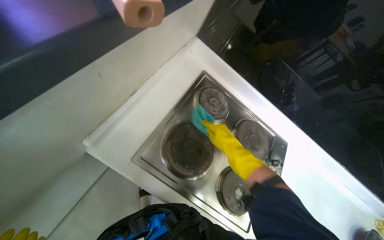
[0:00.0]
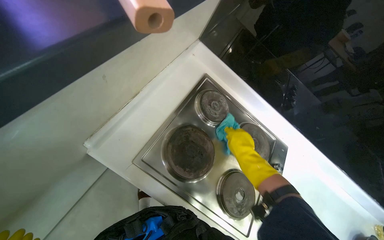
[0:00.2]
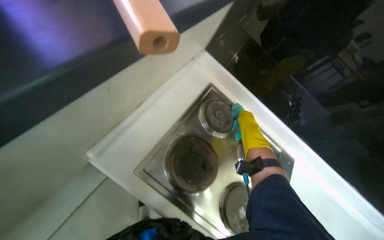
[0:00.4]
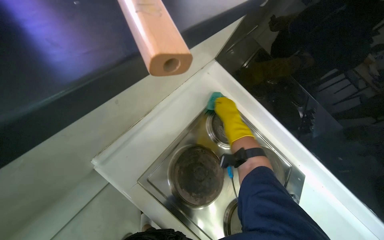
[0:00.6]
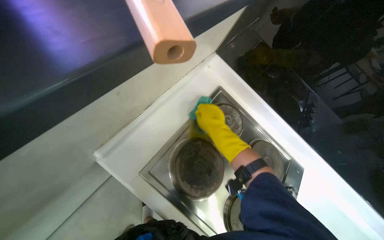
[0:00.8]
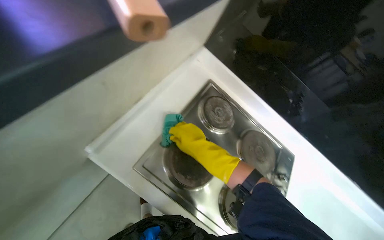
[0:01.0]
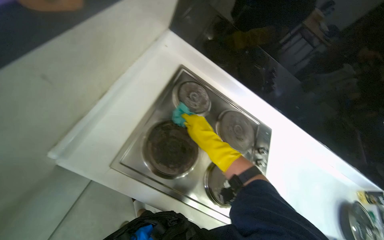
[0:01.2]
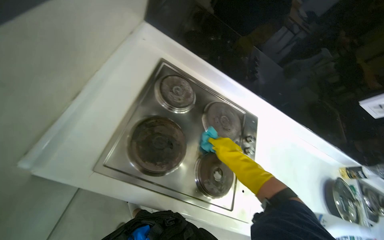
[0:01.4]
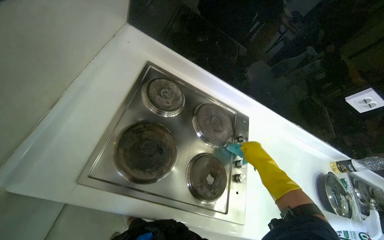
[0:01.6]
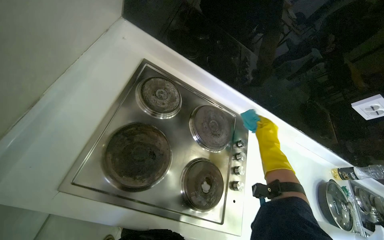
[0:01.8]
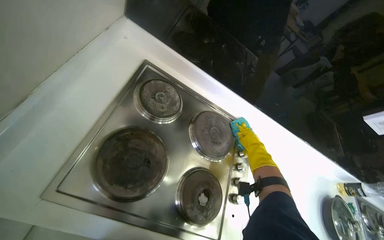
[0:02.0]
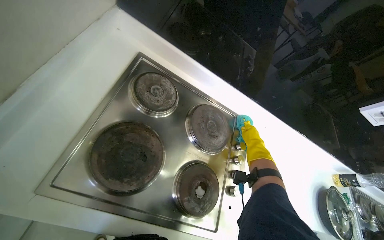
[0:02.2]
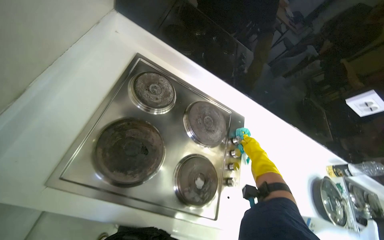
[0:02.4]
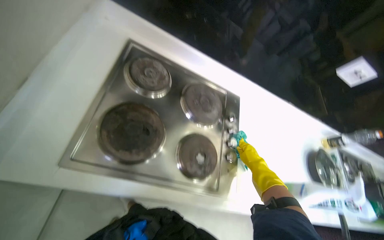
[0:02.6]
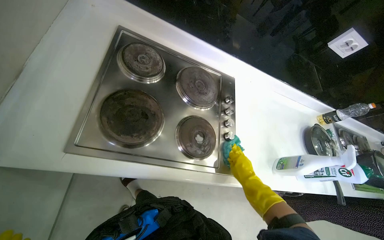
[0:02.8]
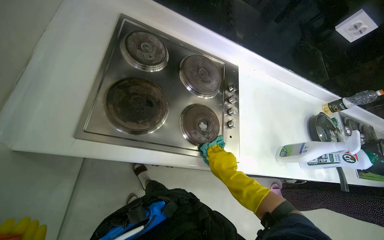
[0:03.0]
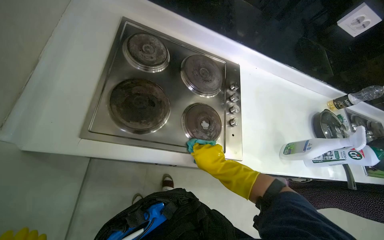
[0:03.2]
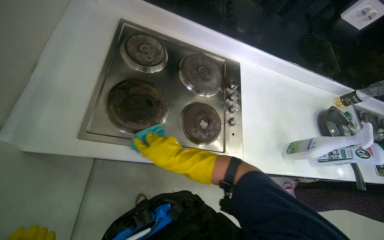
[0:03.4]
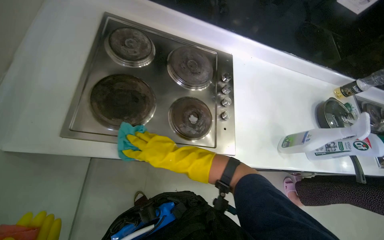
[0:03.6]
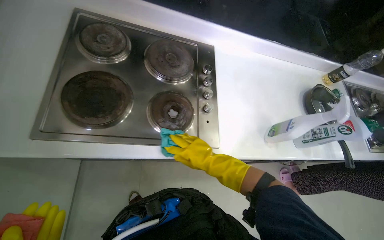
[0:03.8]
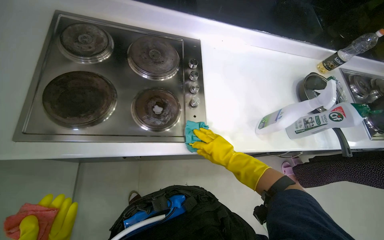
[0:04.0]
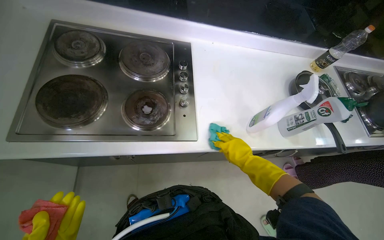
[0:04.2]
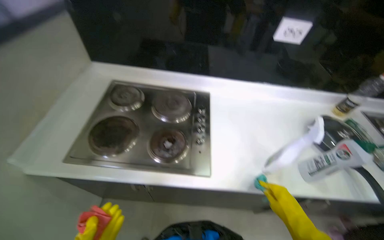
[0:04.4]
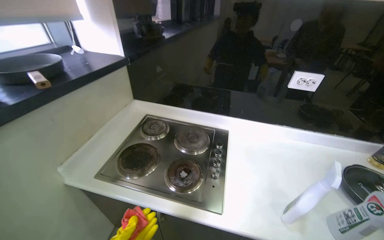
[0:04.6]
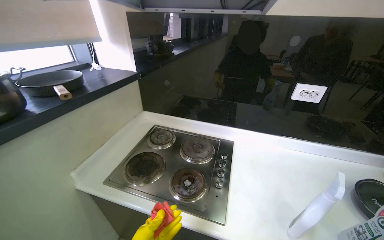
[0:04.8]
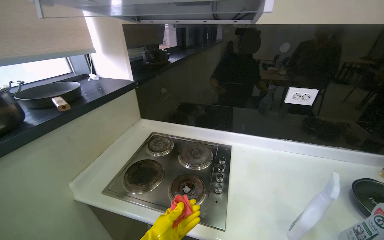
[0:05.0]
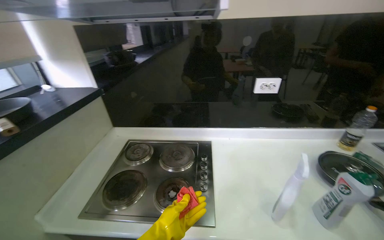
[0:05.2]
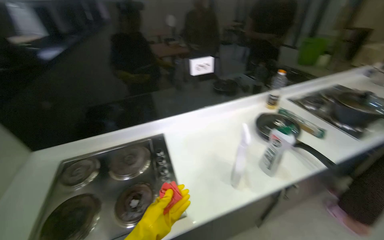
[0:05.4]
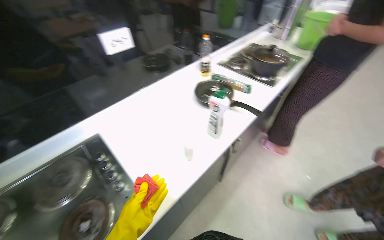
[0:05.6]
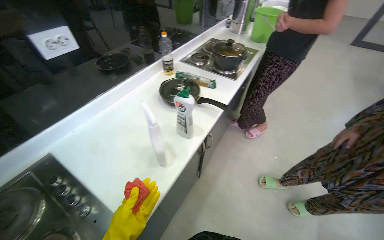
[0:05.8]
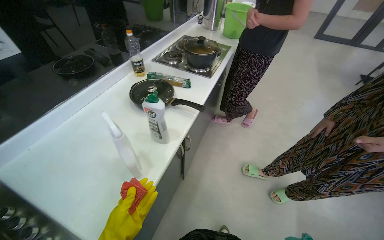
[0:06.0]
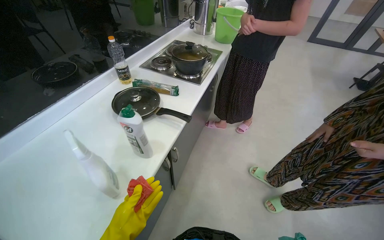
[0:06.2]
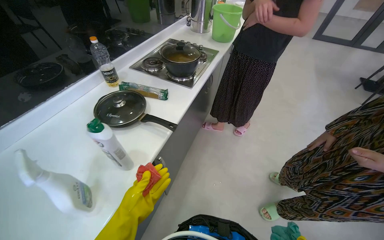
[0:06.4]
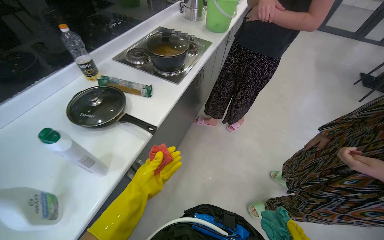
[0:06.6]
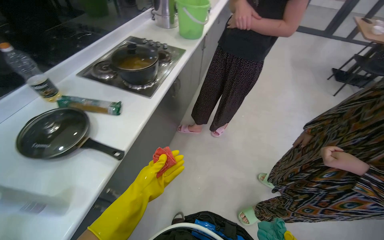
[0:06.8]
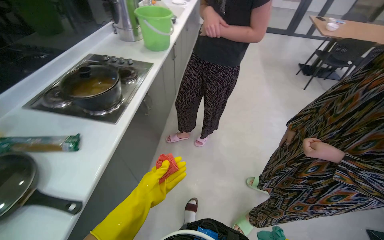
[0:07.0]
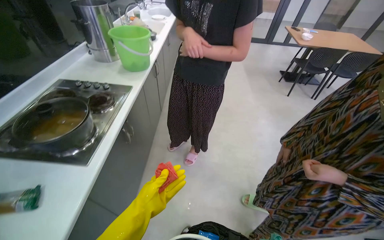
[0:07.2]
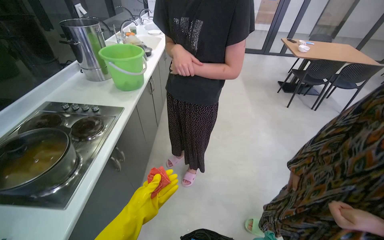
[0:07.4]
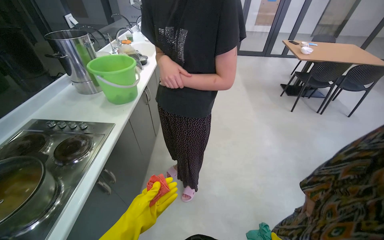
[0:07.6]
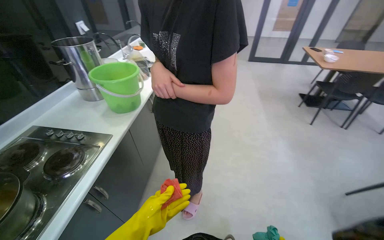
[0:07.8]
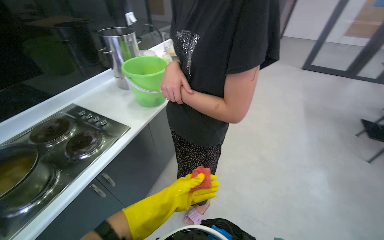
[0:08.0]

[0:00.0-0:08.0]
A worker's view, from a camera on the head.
Job: cleaning kitchen.
The whole recording: Wiping kitchen stovetop. The worker wipes the kitchen stovetop with a blue cloth and a red sponge.
0:00.0 to 0:01.6: The right hand goes about 25 cm down the picture and to the right.
0:01.6 to 0:03.2: The right hand moves to the left and nearer to the camera, approximately 15 cm.
0:03.2 to 0:04.8: The wearer moves about 40 cm. The camera sweeps to the left, by some 30 degrees. The wearer looks some 35 degrees further upward.
0:04.8 to 0:06.4: The head turns to the right by about 85 degrees. The wearer looks roughly 15 degrees further downward.
0:06.4 to 0:08.0: The camera travels some 80 cm.

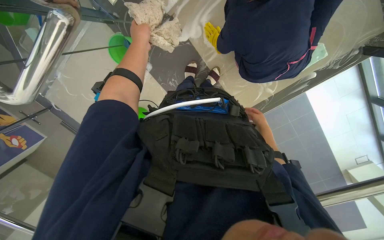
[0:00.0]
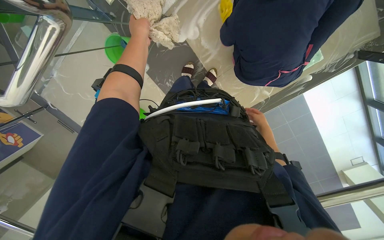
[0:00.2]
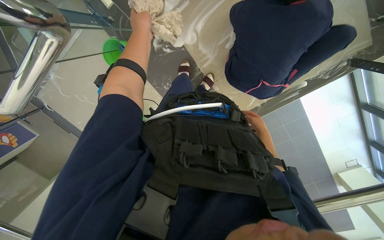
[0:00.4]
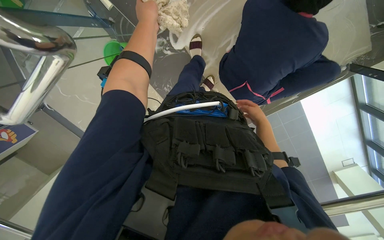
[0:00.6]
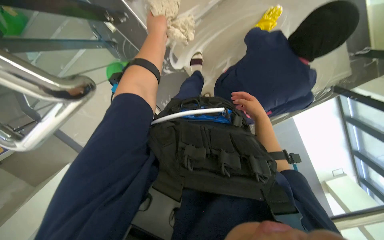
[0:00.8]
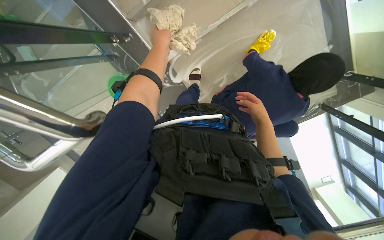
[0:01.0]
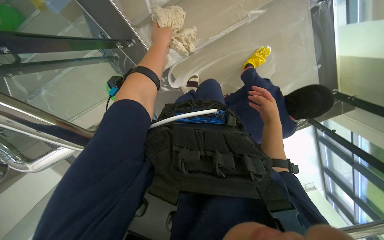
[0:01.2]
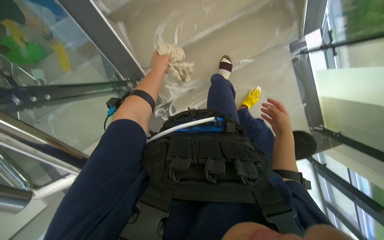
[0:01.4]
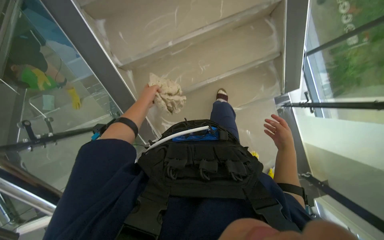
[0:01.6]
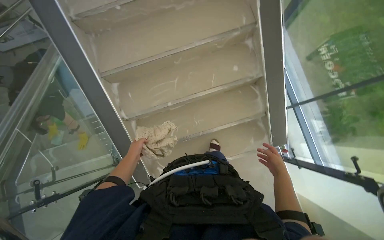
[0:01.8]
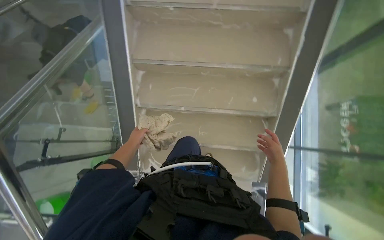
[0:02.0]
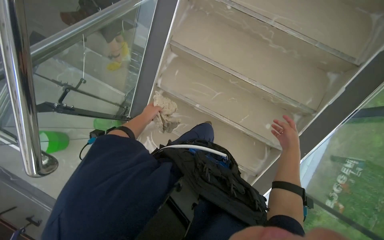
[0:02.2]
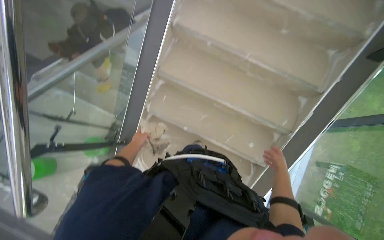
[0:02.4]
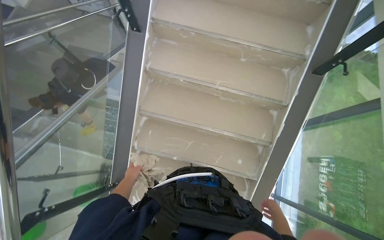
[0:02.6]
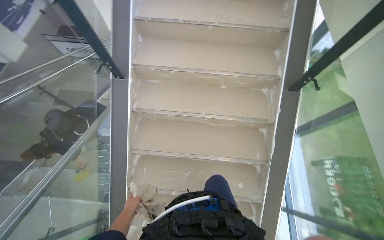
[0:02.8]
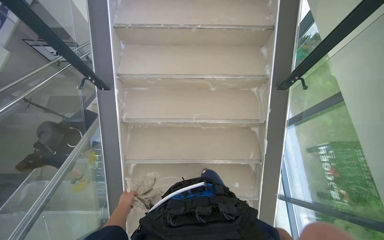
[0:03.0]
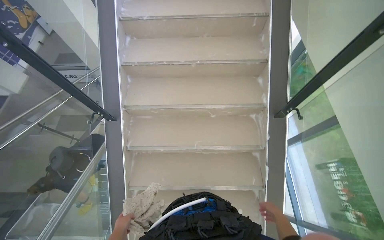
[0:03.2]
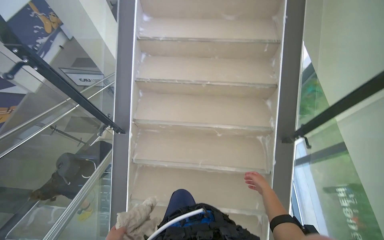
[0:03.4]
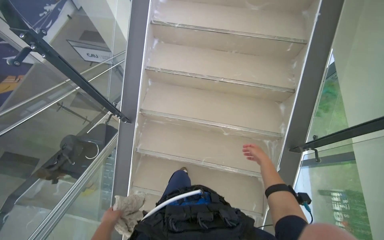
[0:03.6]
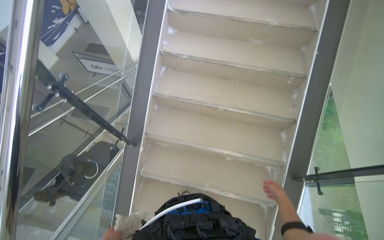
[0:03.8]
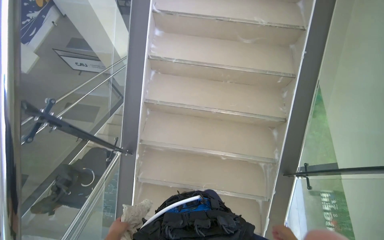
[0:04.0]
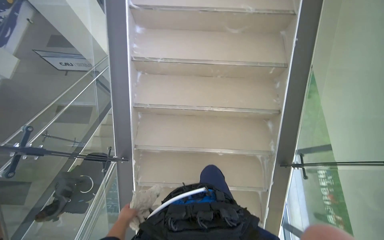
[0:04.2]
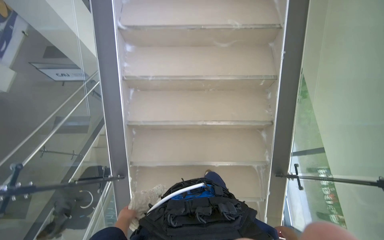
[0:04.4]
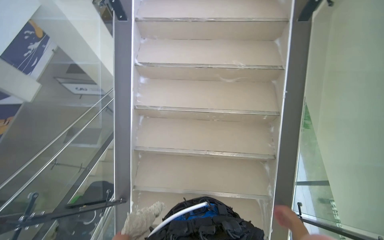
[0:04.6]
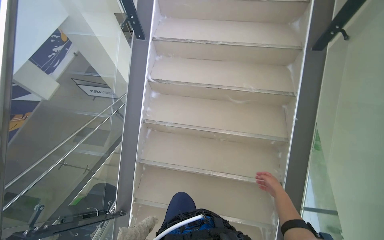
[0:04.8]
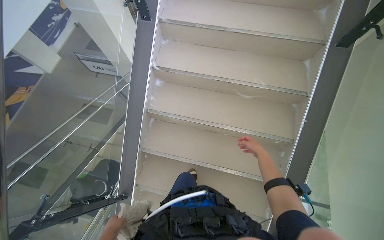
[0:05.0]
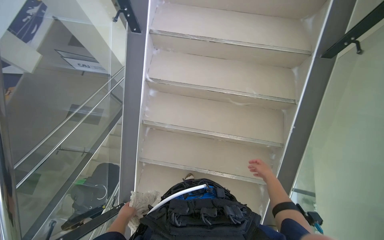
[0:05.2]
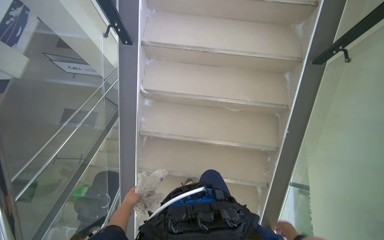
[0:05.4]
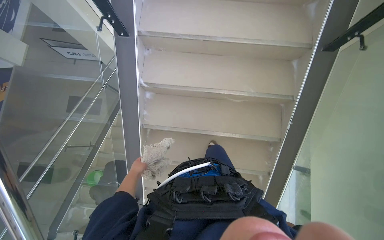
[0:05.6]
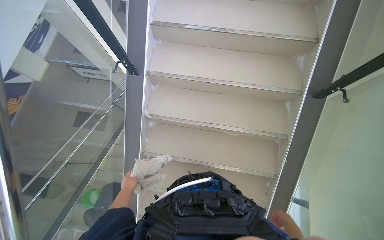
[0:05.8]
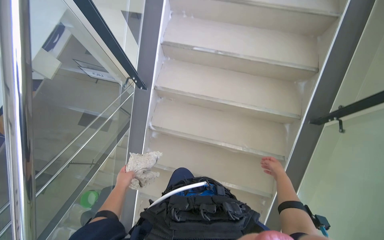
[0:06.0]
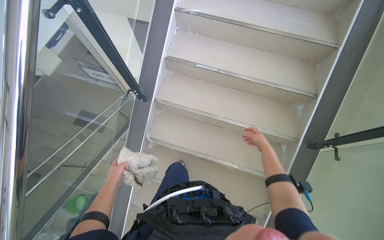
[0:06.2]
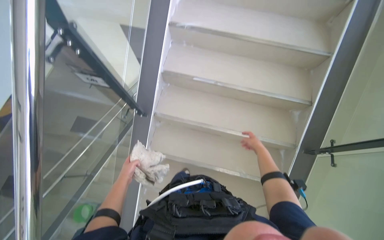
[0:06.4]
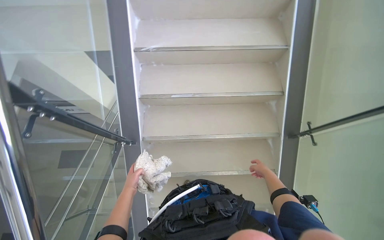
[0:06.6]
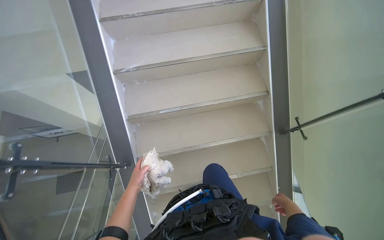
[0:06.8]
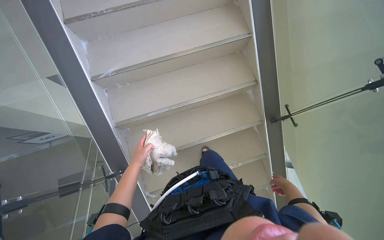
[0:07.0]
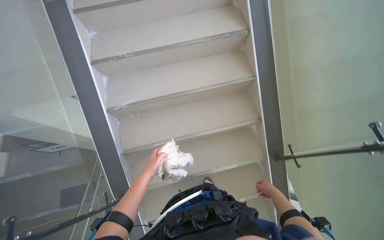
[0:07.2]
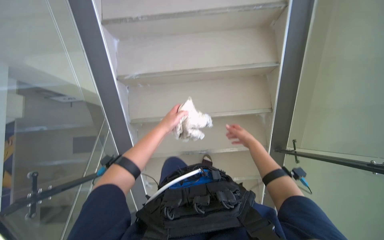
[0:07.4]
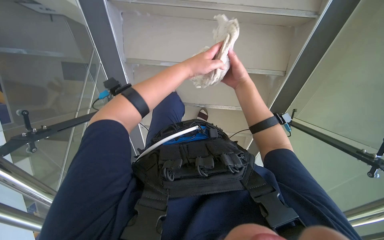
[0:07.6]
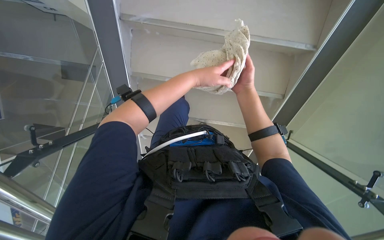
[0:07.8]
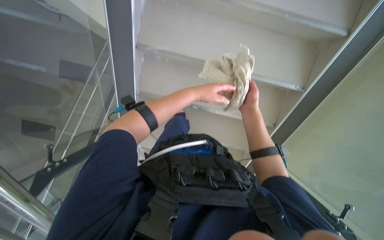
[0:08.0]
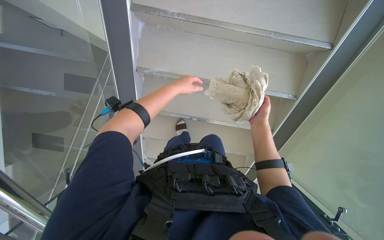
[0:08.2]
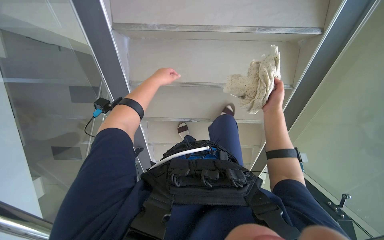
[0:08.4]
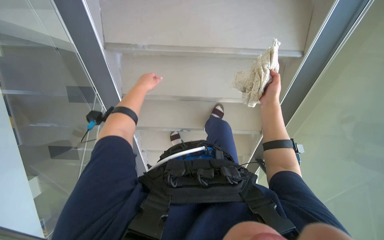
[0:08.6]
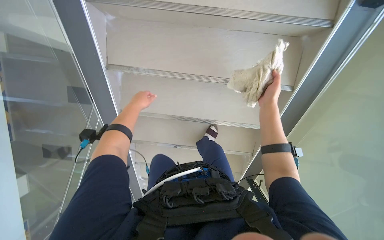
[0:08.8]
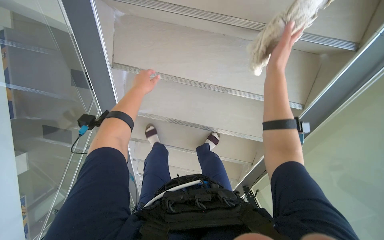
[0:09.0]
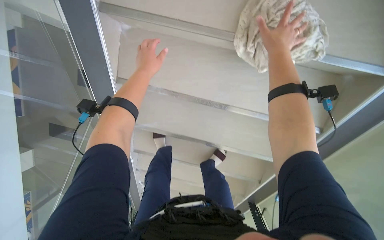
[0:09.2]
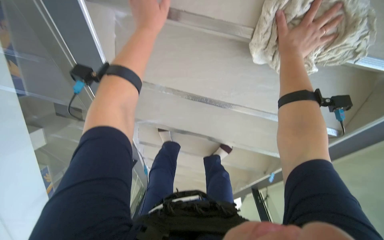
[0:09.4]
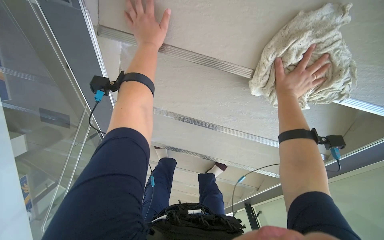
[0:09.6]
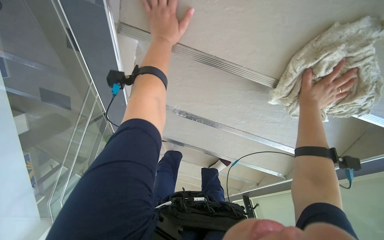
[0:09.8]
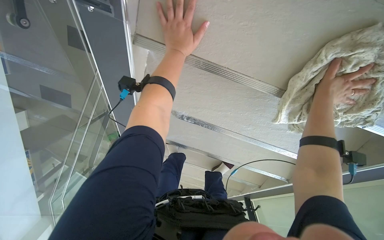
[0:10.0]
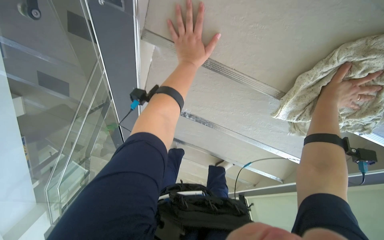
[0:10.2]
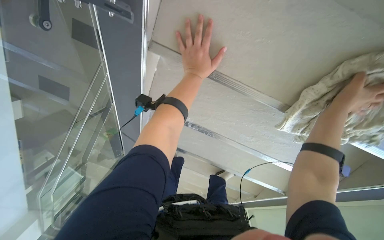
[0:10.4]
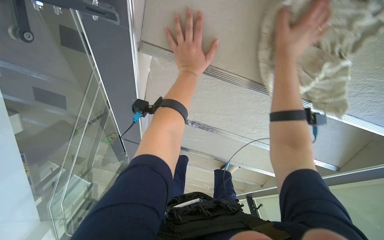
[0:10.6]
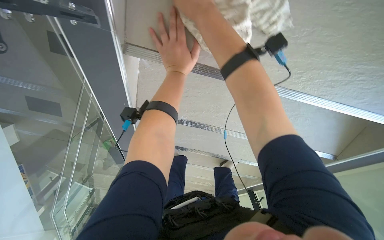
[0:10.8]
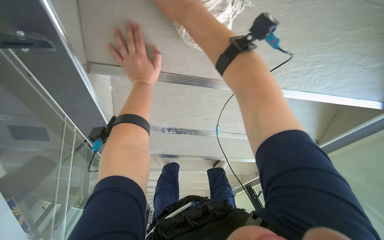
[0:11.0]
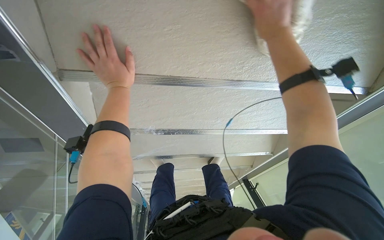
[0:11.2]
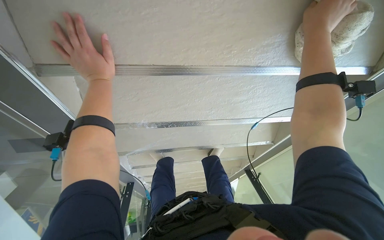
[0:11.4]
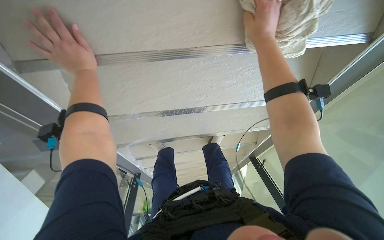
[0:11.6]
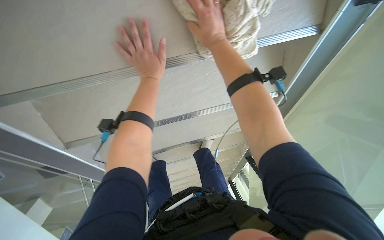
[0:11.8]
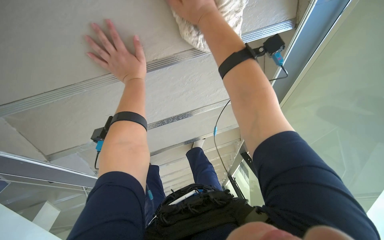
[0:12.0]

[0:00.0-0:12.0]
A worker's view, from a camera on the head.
Job: wiping surfaces.
The whole recording: Wiping stairs and railings. The worker wipes the glass railing and the underside of the stairs with a cloth.
0:00.0 to 0:01.6: The head travels approximately 50 cm. The view tilts about 25 degrees upward.
0:01.6 to 0:03.0: The wearer moves about 60 cm. The camera pitches upward, by about 30 degrees.
0:03.0 to 0:04.4: The camera is carried approximately 70 cm.
0:04.4 to 0:06.0: The camera is carried roughly 80 cm.
0:06.0 to 0:07.6: The head travels about 60 cm. The wearer looks some 20 degrees further downward.
0:07.6 to 0:09.0: The wearer looks approximately 35 degrees further upward. The right hand is displaced nearer to the camera by some 25 cm. The left hand heads to the left, covering approximately 15 cm.
0:10.4 to 0:12.0: The head travels to the right, some 40 cm. Everything in view rotates some 35 degrees counterclockwise.
